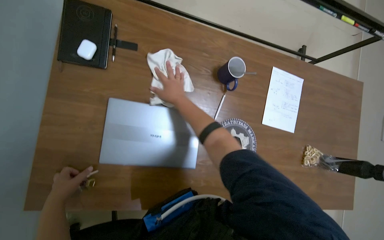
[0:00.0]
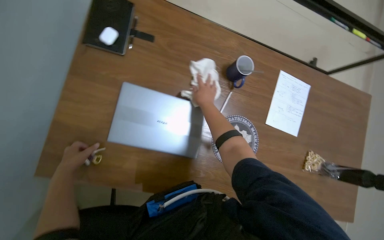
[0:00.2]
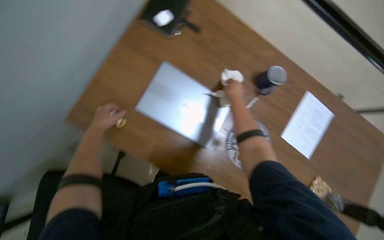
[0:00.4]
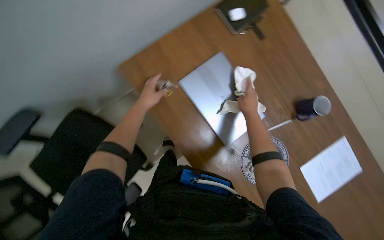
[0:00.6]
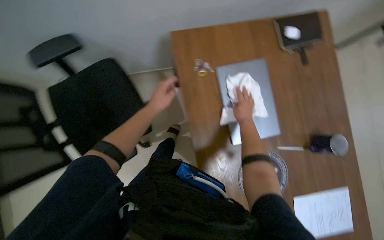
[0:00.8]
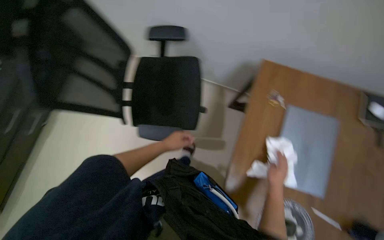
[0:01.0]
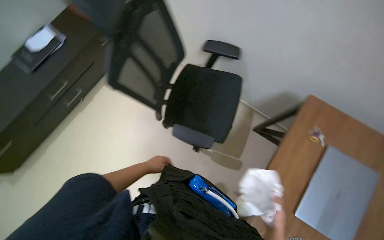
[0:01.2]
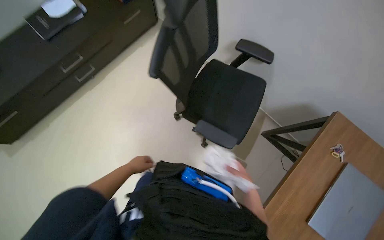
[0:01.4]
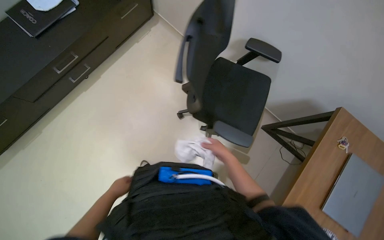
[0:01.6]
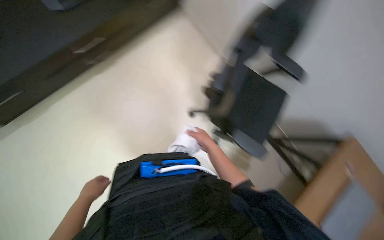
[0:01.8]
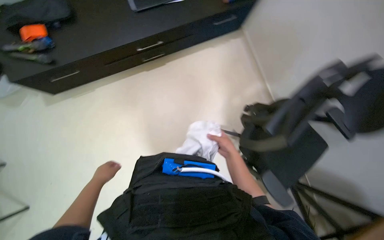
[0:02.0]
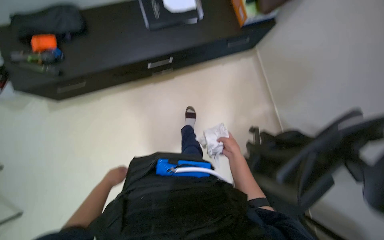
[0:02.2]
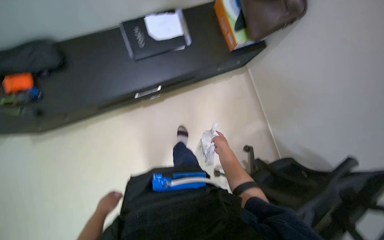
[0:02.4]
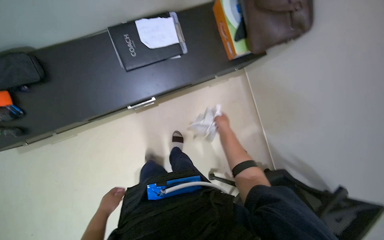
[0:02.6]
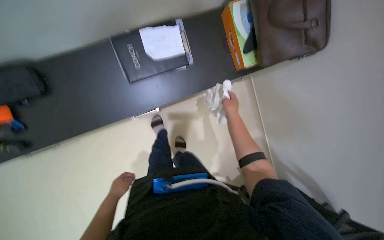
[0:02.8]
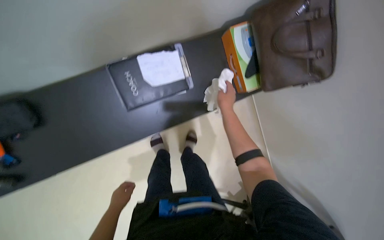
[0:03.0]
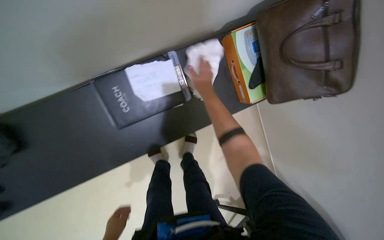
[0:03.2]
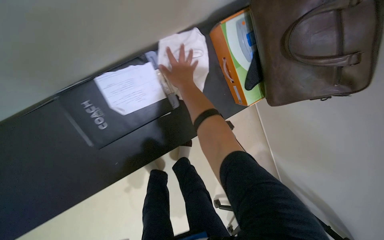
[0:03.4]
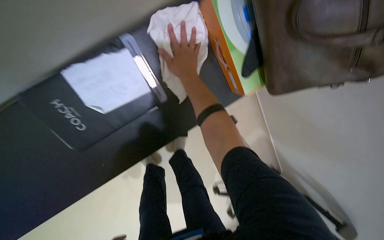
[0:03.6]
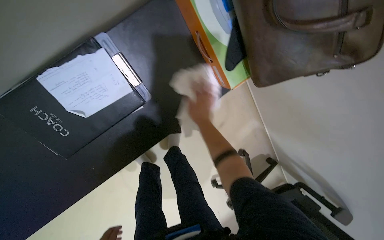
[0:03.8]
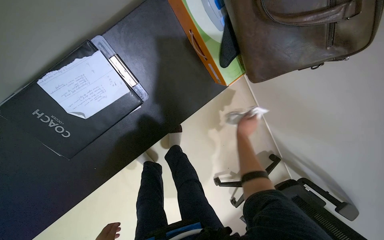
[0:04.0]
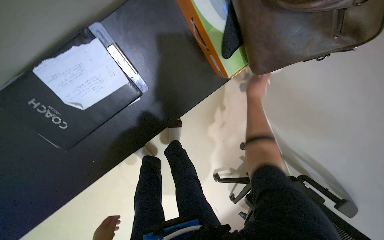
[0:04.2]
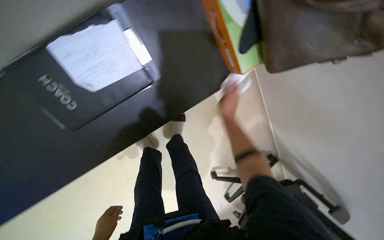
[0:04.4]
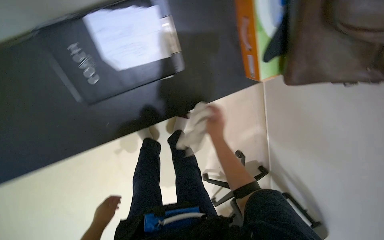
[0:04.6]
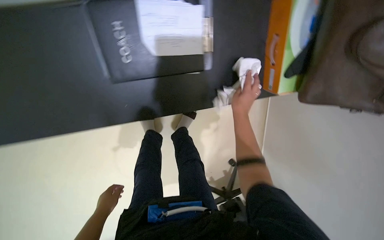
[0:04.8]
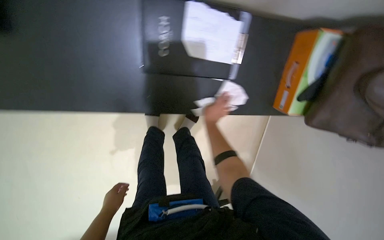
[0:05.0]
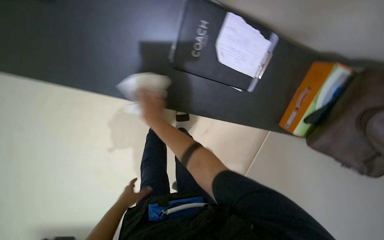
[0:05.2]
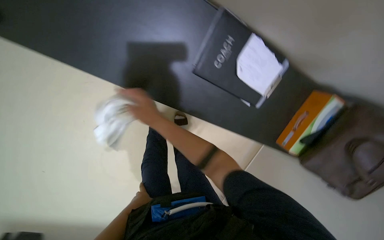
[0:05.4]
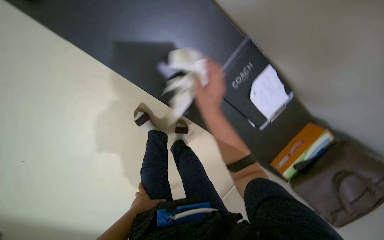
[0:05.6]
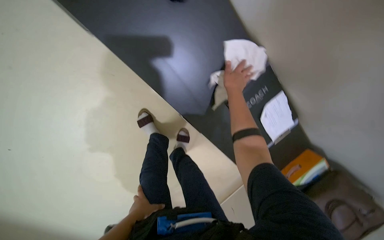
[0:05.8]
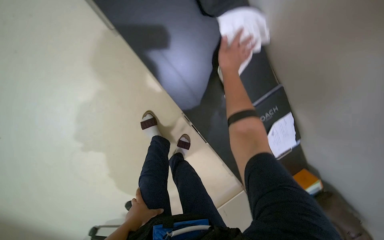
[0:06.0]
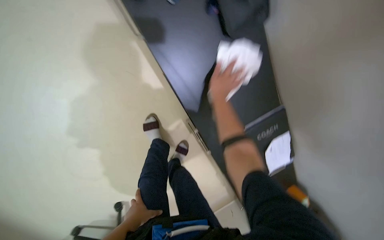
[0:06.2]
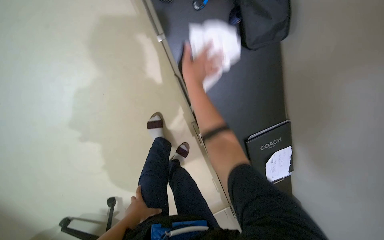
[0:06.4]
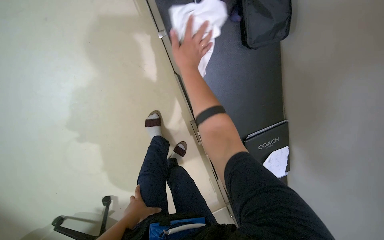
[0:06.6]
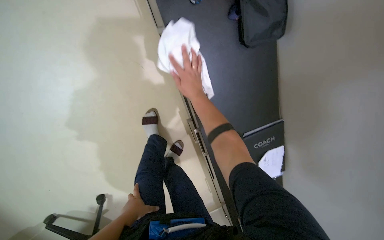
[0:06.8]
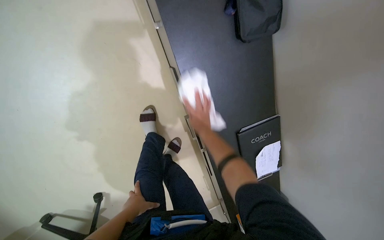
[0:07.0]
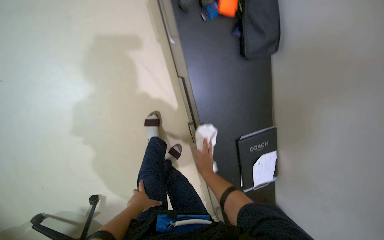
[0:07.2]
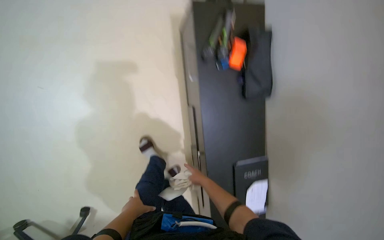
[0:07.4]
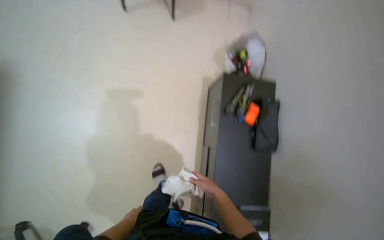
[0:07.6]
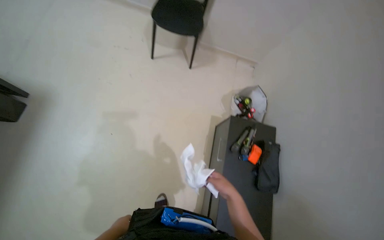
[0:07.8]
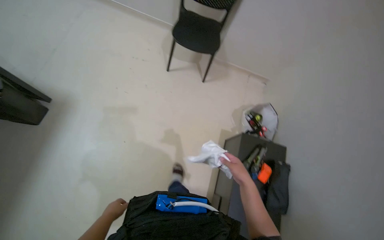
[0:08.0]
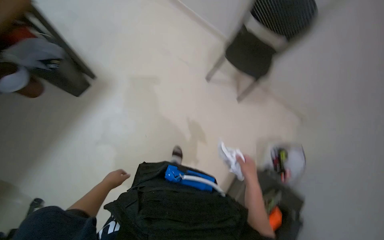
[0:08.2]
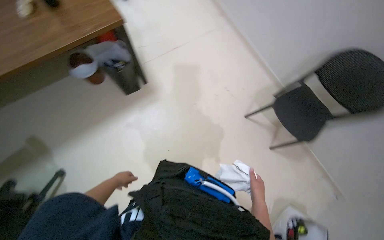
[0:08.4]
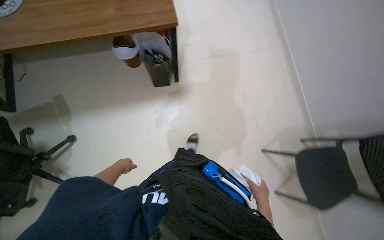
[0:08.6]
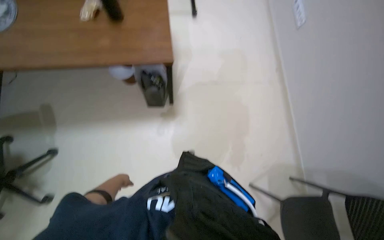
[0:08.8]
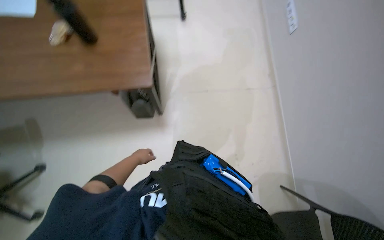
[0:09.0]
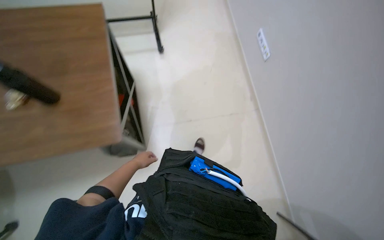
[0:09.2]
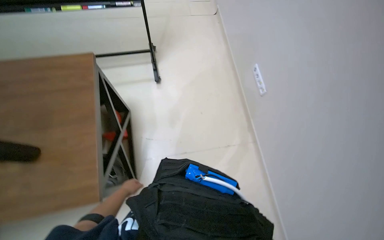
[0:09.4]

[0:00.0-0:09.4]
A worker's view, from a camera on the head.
Job: wiping surfaces.
The whole recording: Wiping Windowsills and Tables. The worker wipes the windowsills and tables with a white cloth.
0:00.0 to 0:01.6: The camera is carried some 50 cm. The wearer looks roughly 110 degrees further to the left. The view tips upward by about 15 degrees.
0:01.6 to 0:03.2: The head travels approximately 1 m.
0:04.8 to 0:06.2: The camera is carried approximately 60 cm. The camera sweeps to the right, by approximately 25 degrees. The view tips upward by approximately 15 degrees. Everything in view rotates approximately 60 degrees clockwise.
0:06.2 to 0:07.8: The head travels about 60 cm. The view tilts some 45 degrees upward. The scene turns approximately 35 degrees clockwise in the picture.

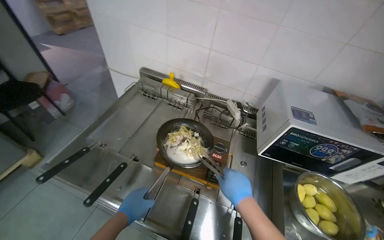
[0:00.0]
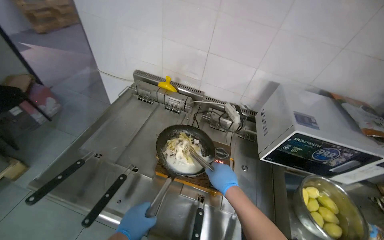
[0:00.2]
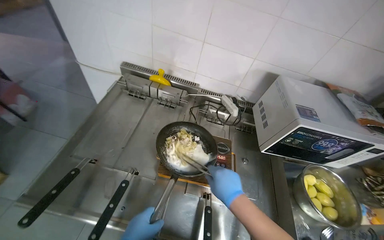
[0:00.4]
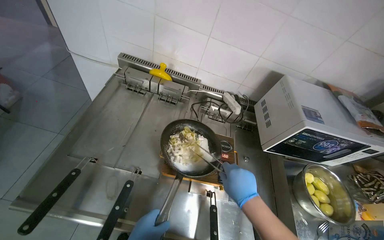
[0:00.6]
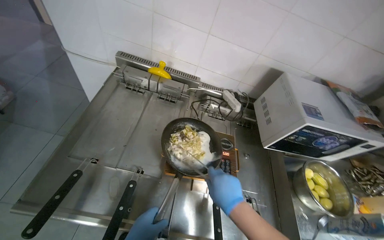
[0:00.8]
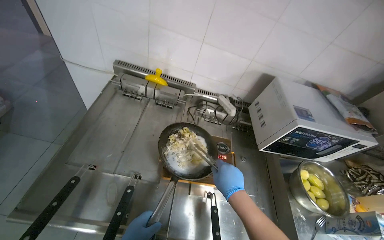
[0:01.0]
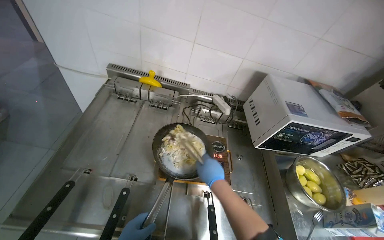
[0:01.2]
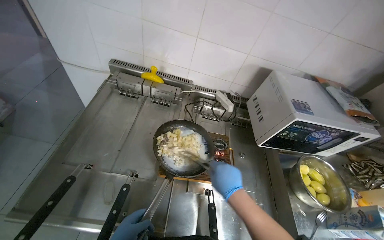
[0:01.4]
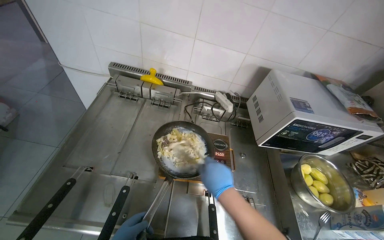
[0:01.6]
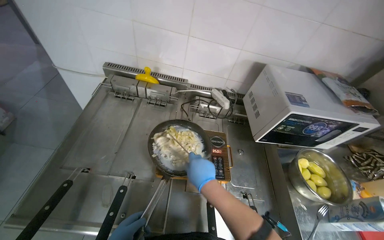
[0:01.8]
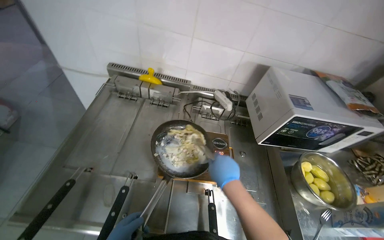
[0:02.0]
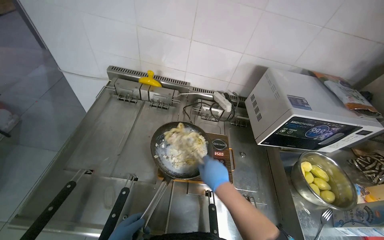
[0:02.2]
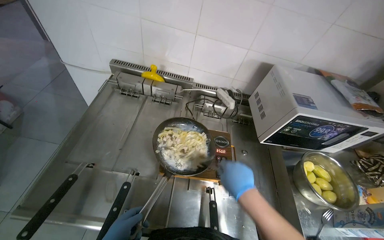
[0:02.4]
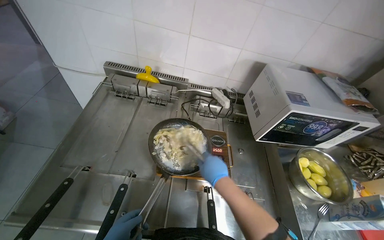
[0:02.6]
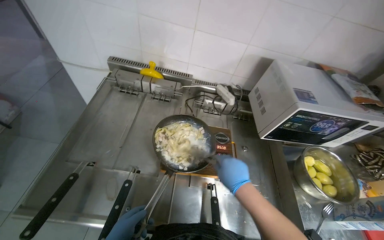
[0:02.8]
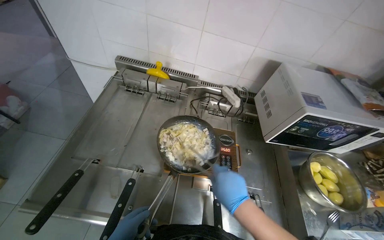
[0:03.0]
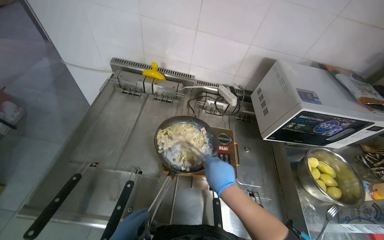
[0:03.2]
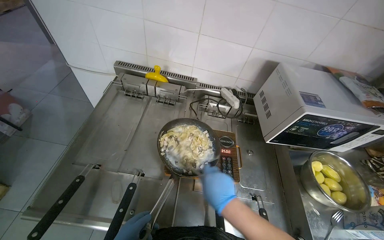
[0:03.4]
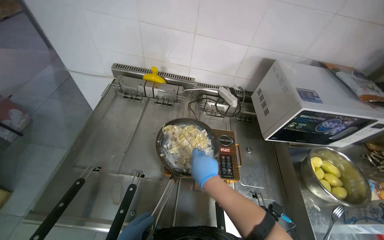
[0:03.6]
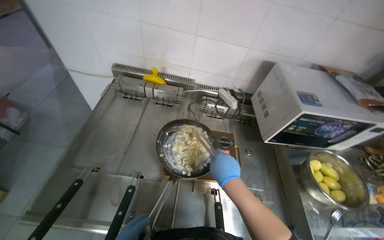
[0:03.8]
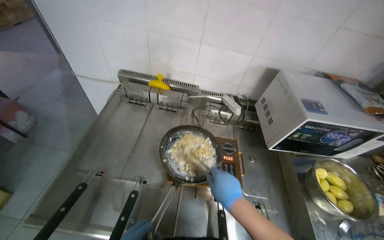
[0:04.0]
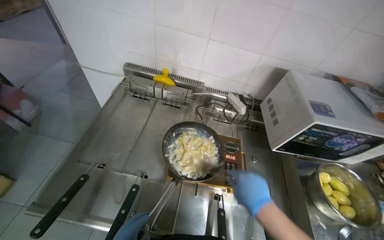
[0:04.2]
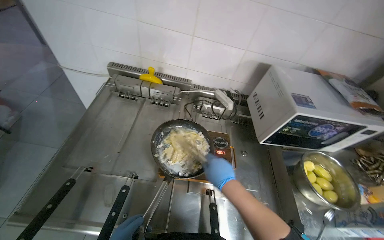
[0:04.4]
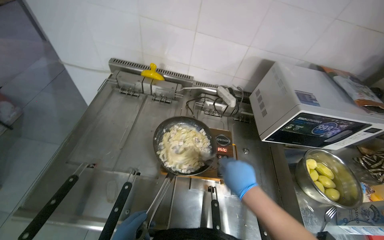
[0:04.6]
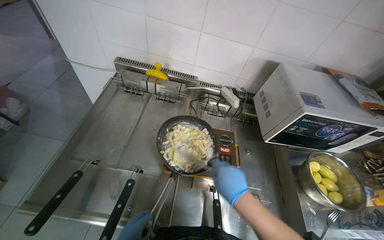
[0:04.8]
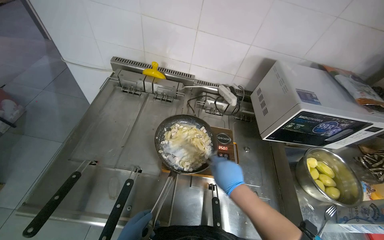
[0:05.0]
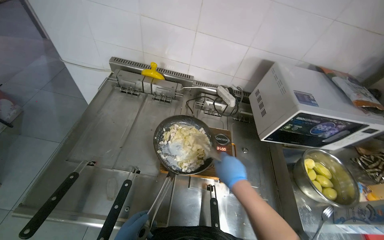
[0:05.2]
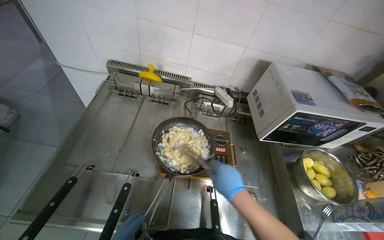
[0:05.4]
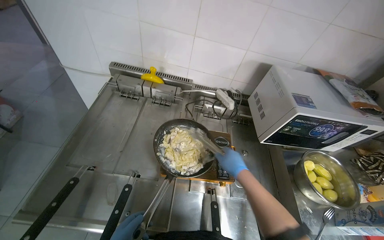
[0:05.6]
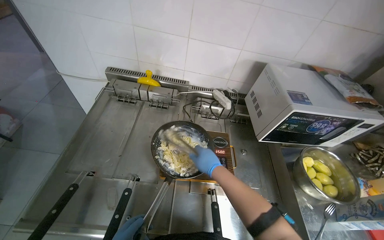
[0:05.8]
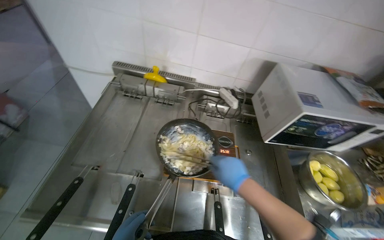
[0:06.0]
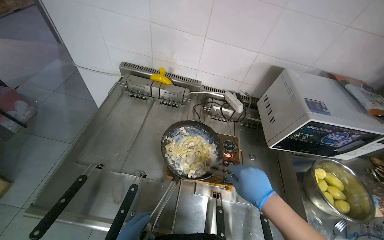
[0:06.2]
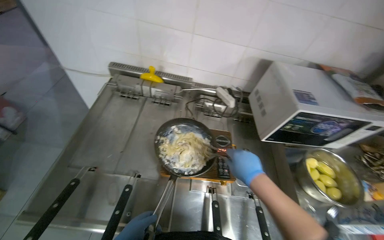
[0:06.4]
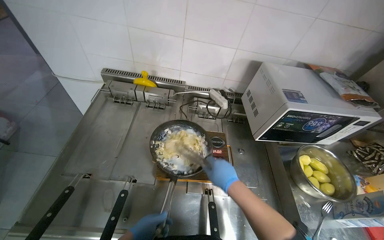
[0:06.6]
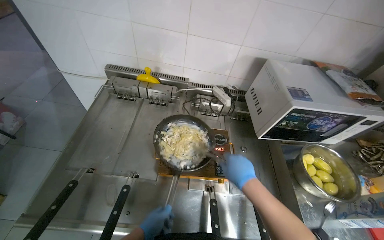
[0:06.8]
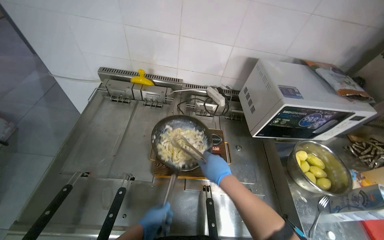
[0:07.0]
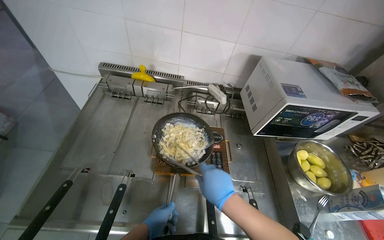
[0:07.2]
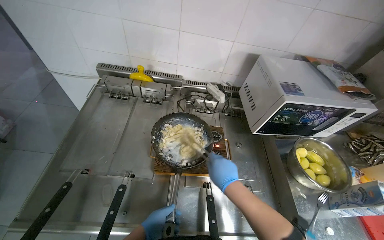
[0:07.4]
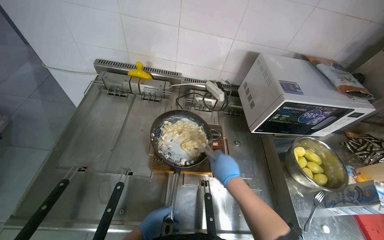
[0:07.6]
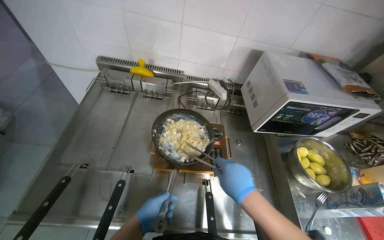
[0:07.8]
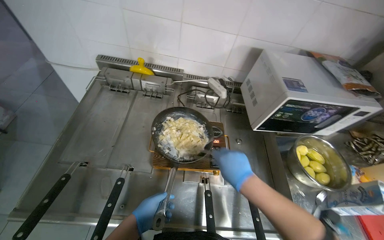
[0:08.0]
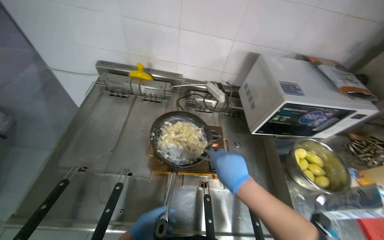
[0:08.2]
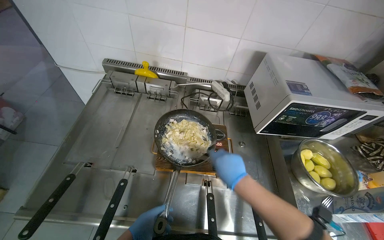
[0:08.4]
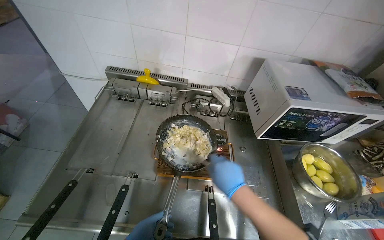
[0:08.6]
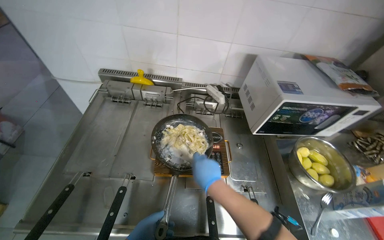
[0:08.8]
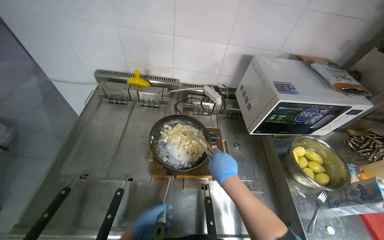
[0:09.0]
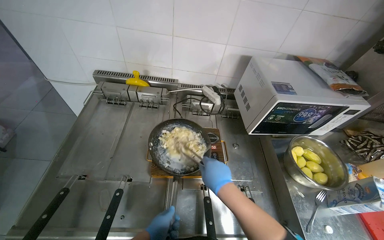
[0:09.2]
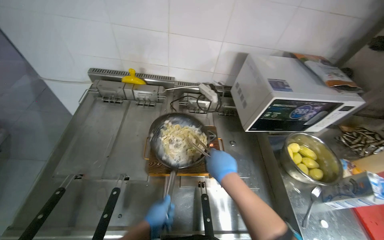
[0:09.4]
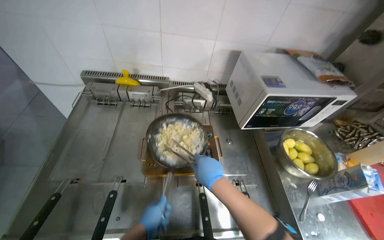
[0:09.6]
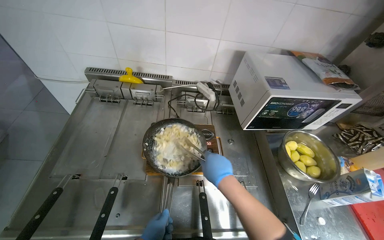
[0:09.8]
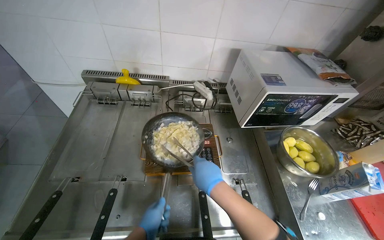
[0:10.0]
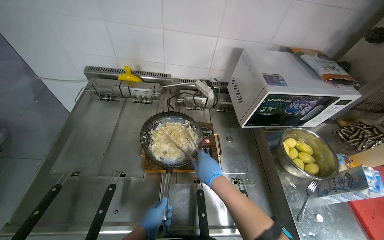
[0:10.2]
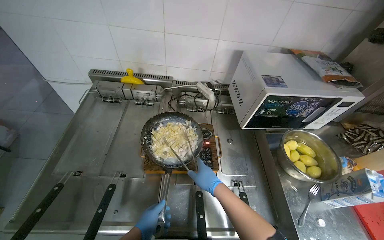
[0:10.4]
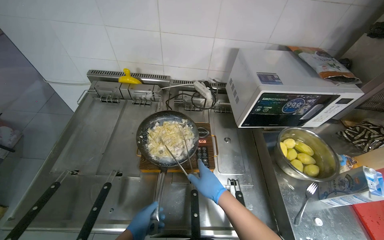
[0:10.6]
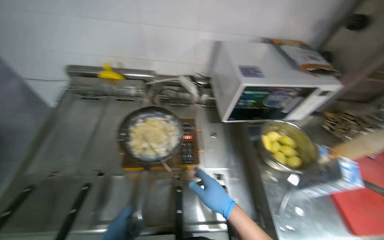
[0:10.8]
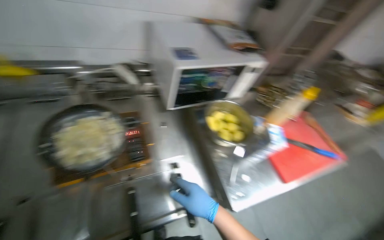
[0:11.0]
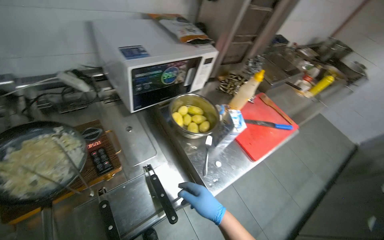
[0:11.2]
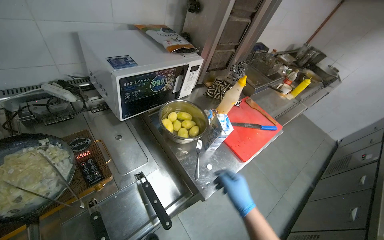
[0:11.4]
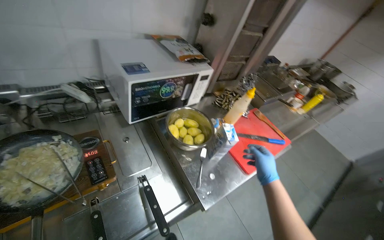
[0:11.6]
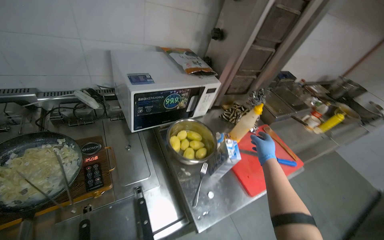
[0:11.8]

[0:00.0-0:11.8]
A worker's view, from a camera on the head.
Job: preparing food.
The whole recording: Stirring meal and adding product. The worker stirs the meal and adds a product to it.
0:10.4 to 0:11.8: The wearer looks approximately 25 degrees further to the right.
